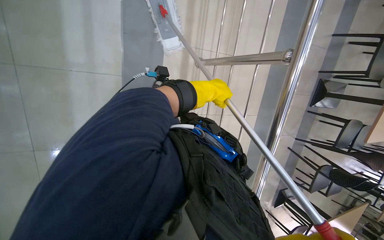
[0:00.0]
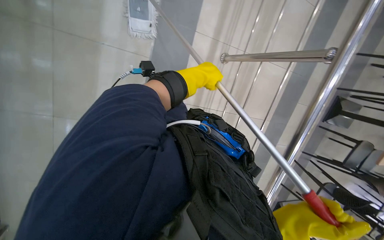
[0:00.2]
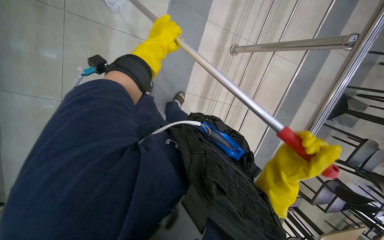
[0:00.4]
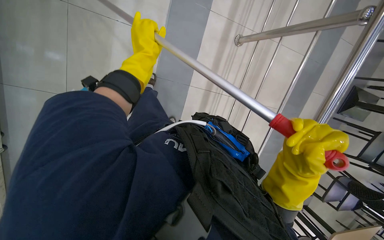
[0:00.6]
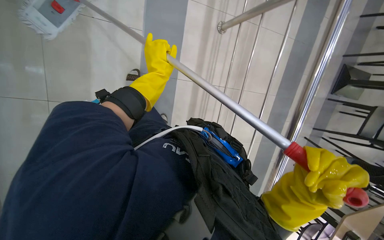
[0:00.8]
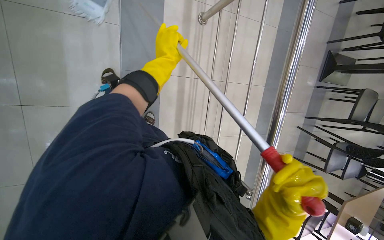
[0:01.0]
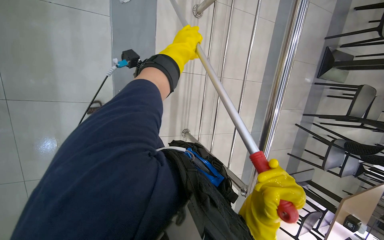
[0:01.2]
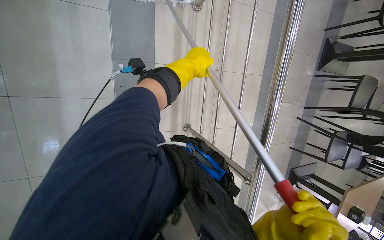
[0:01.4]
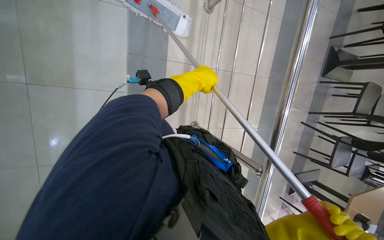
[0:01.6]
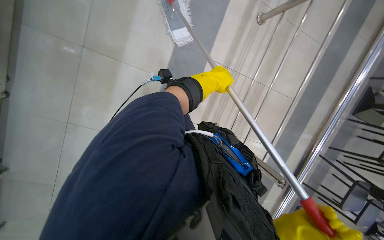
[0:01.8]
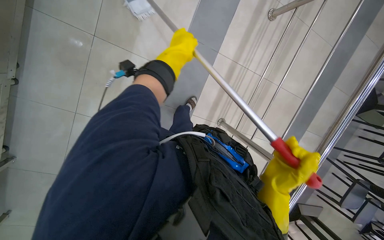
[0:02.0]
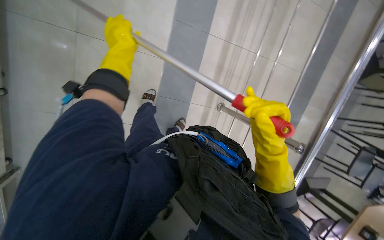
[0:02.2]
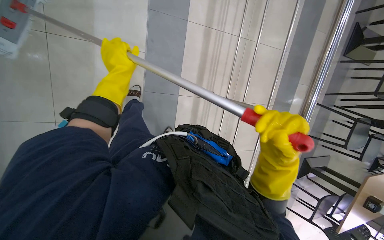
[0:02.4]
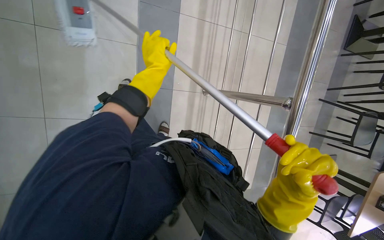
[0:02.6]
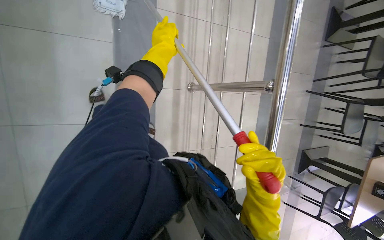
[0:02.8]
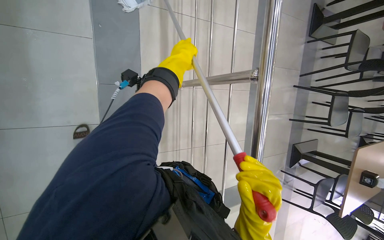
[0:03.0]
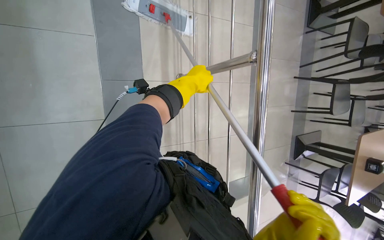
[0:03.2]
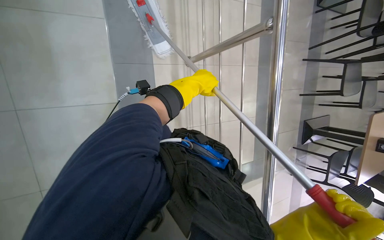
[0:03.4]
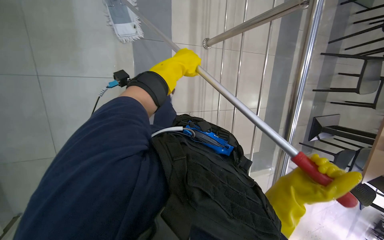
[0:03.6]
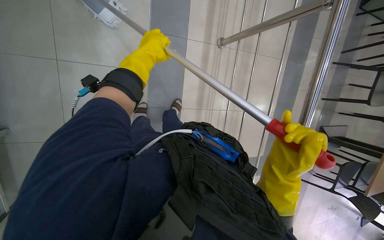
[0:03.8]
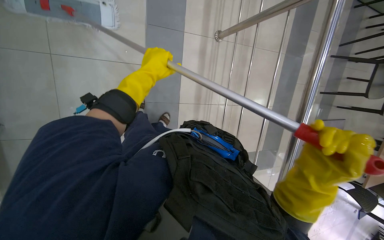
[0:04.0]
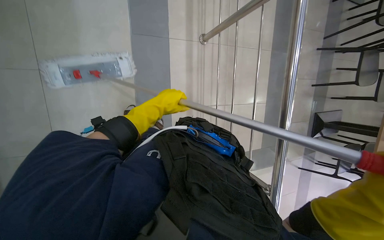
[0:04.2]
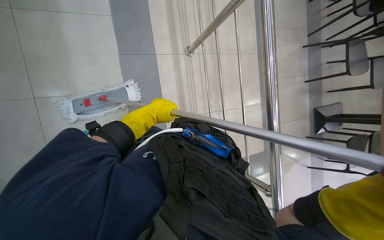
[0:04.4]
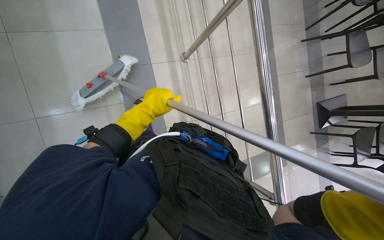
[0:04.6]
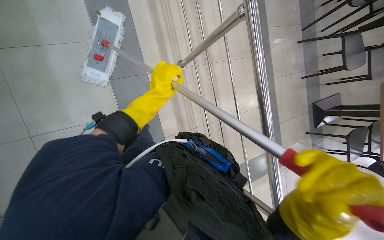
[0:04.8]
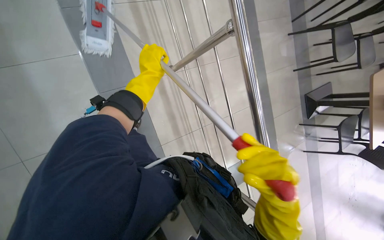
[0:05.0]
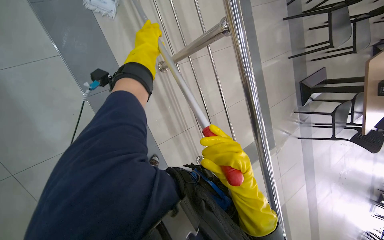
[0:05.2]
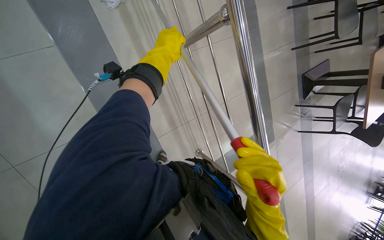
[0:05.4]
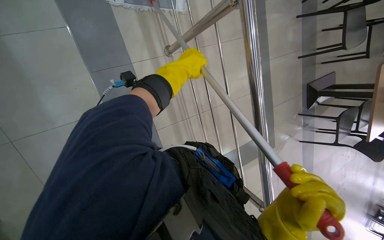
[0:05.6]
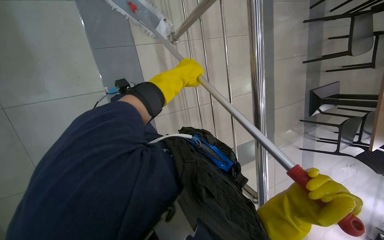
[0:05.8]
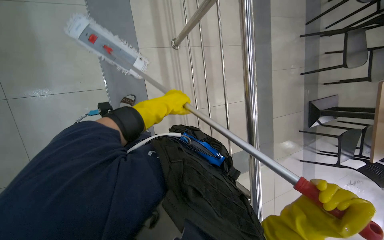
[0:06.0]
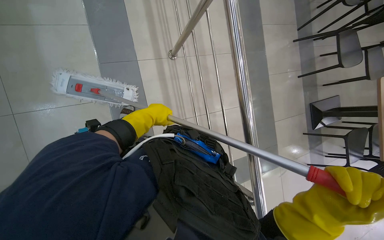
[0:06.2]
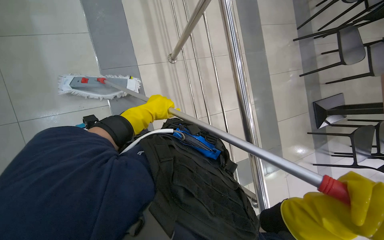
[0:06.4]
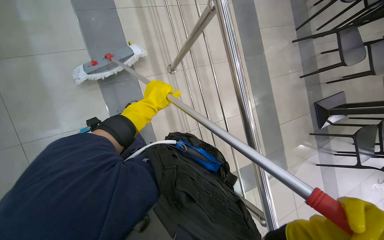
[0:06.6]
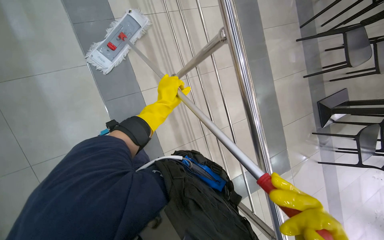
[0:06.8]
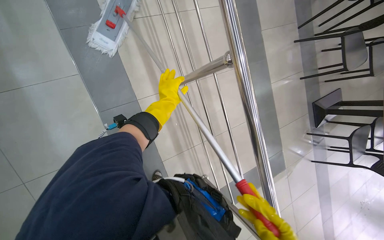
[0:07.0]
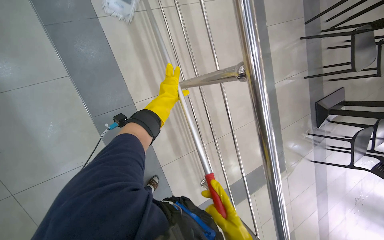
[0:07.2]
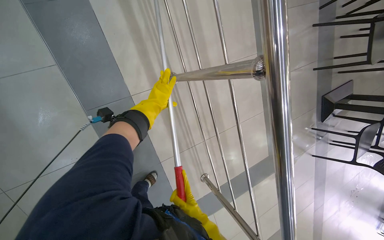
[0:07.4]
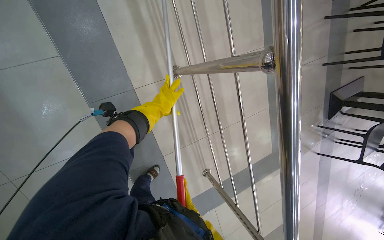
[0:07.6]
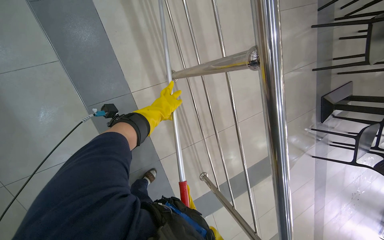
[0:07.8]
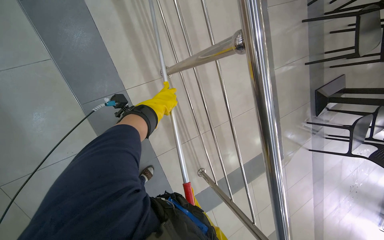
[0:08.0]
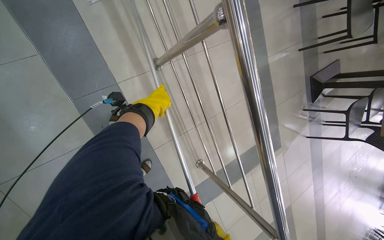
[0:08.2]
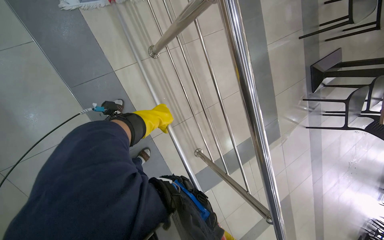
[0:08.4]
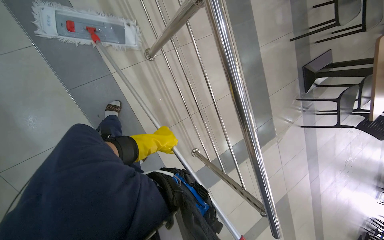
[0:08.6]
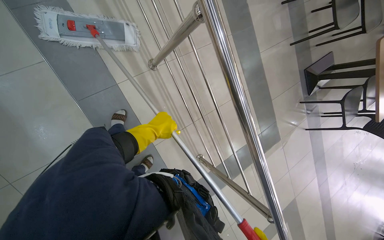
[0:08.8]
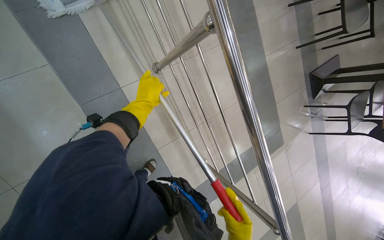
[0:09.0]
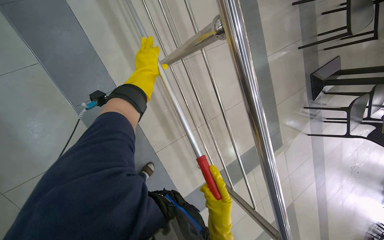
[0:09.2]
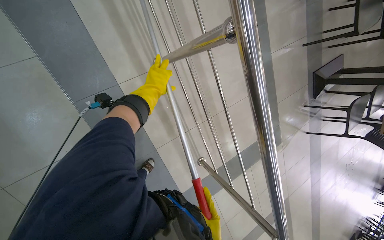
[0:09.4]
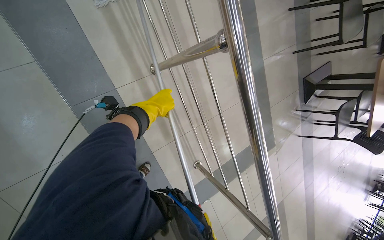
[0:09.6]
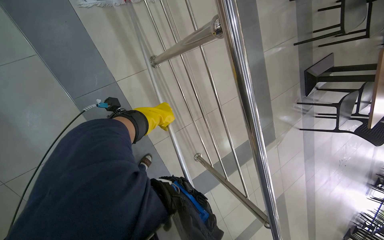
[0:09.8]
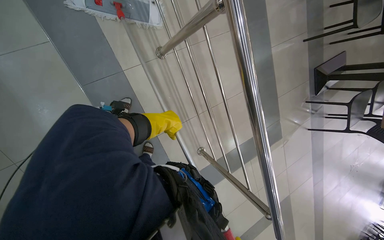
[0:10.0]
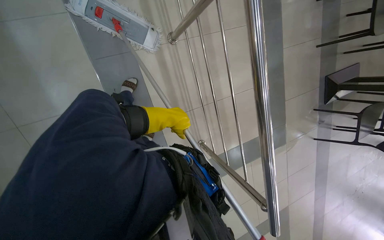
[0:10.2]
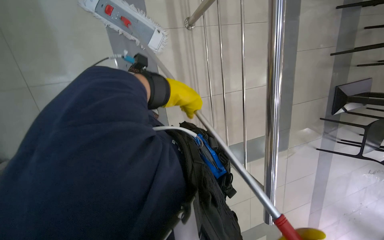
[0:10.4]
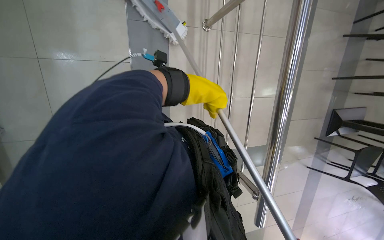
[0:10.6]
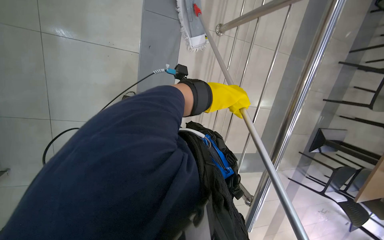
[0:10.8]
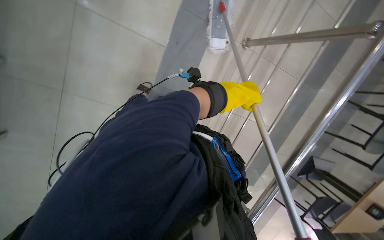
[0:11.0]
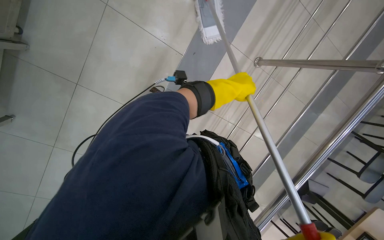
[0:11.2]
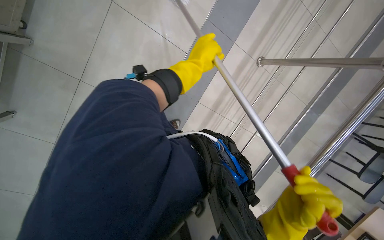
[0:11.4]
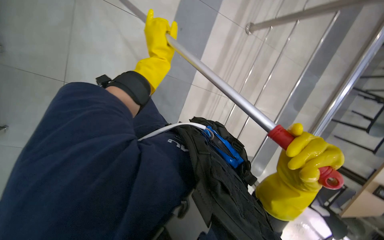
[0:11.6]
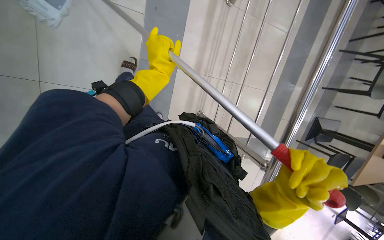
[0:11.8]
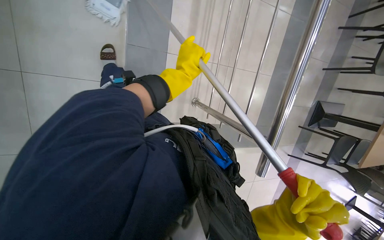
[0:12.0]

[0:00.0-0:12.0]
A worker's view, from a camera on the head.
Job: mopping floor.
The whole recording: Mopping cafeteria floor. The worker mops the cafeteria floor, periodically wringing the mop in the bucket.
0:00.0 to 0:01.6: The head travels about 60 cm.
0:01.6 to 0:03.0: The left hand reaches about 30 cm to the left, then returns.
0:03.0 to 0:04.4: The left hand moves down the picture and to the left, roughly 50 cm.
0:04.4 to 0:06.0: The left hand reaches some 40 cm up the picture, then returns.
0:07.6 to 0:09.0: The left hand moves roughly 30 cm down the picture and comes back.
0:09.0 to 0:10.4: The left hand travels farther from the camera and back again, about 10 cm each way.

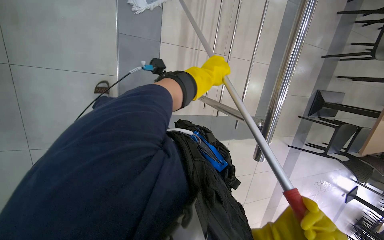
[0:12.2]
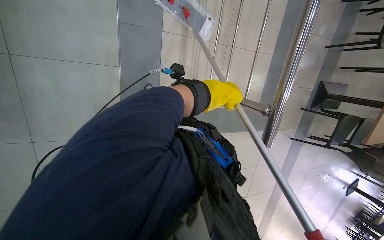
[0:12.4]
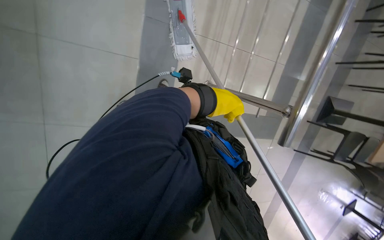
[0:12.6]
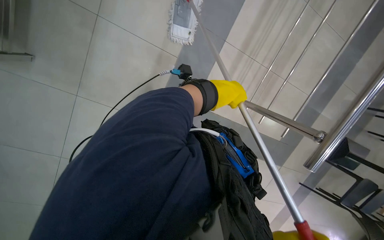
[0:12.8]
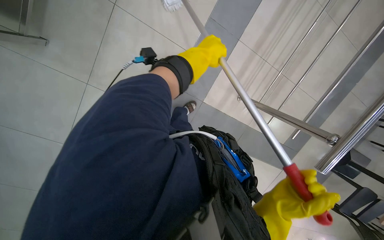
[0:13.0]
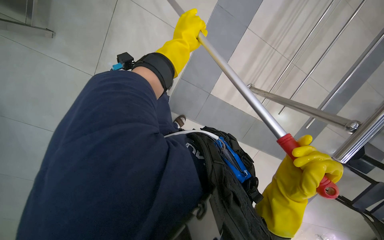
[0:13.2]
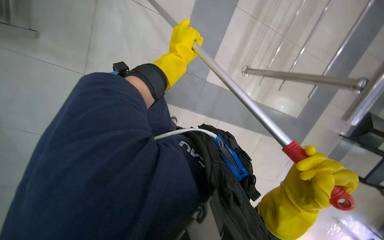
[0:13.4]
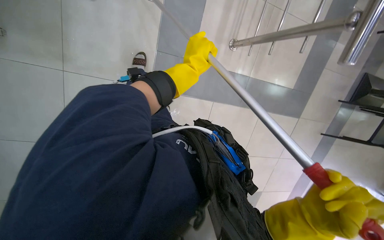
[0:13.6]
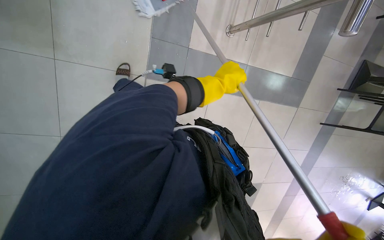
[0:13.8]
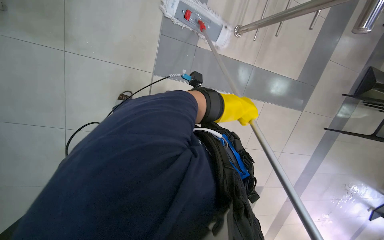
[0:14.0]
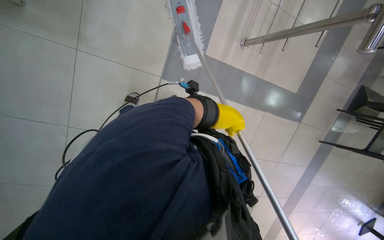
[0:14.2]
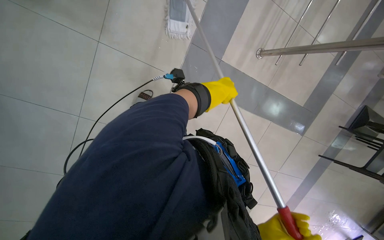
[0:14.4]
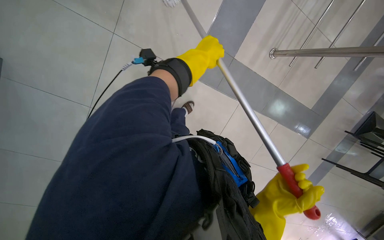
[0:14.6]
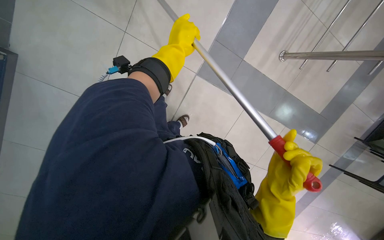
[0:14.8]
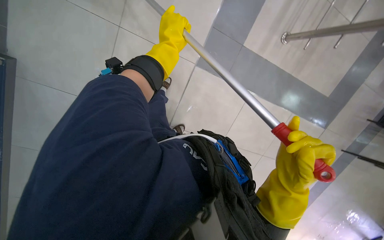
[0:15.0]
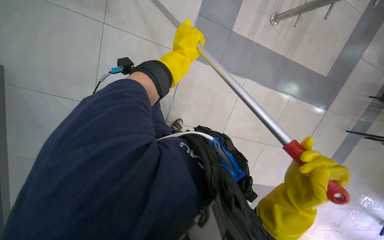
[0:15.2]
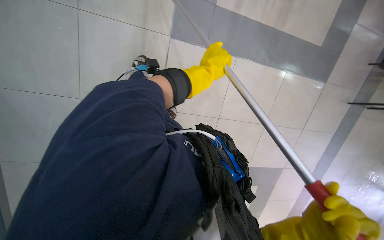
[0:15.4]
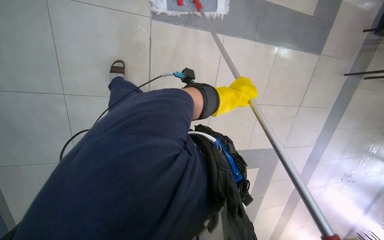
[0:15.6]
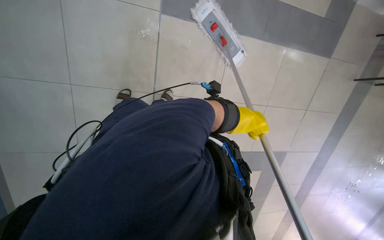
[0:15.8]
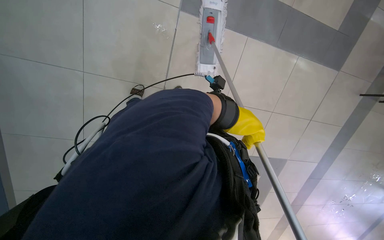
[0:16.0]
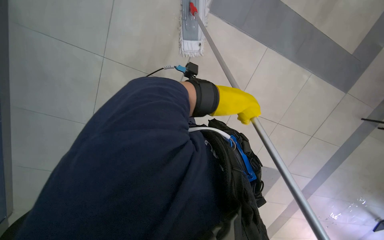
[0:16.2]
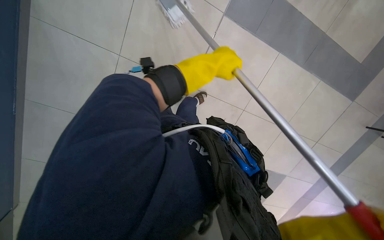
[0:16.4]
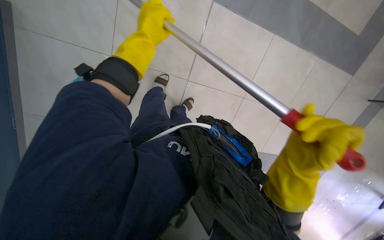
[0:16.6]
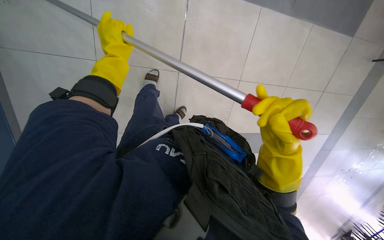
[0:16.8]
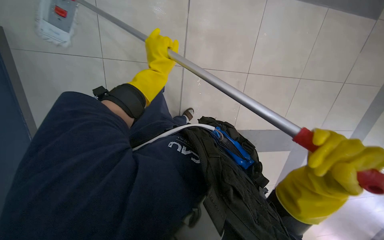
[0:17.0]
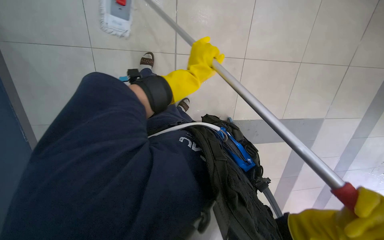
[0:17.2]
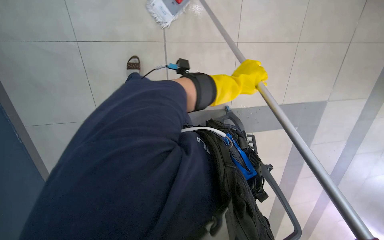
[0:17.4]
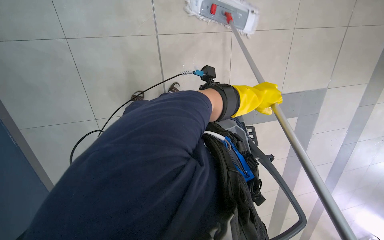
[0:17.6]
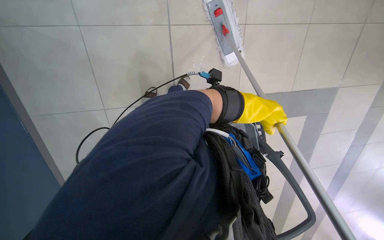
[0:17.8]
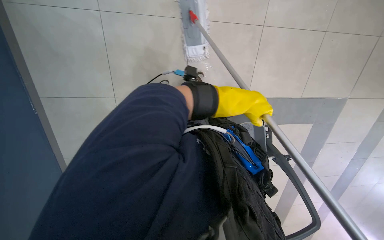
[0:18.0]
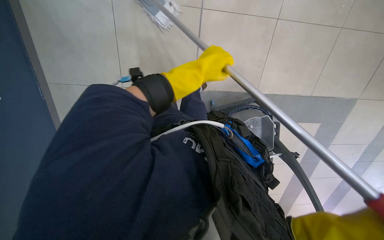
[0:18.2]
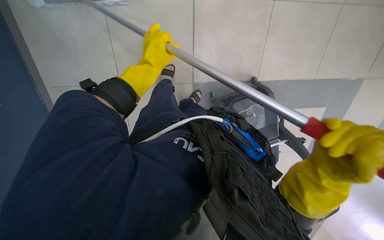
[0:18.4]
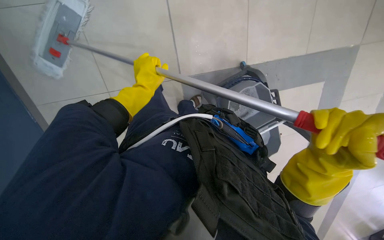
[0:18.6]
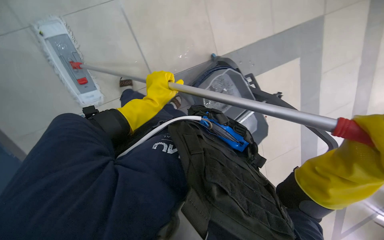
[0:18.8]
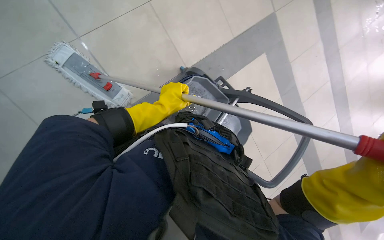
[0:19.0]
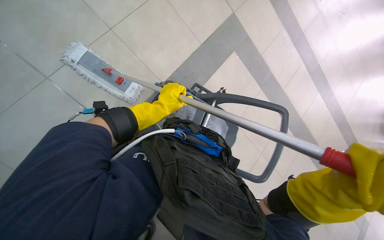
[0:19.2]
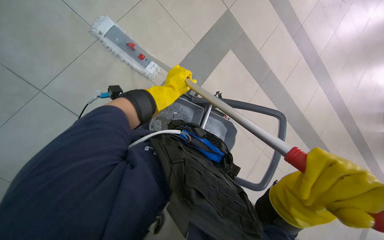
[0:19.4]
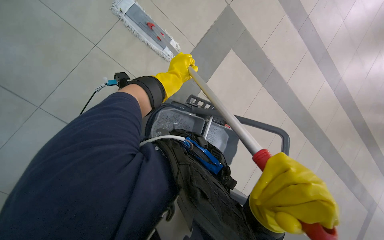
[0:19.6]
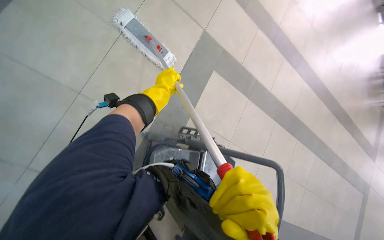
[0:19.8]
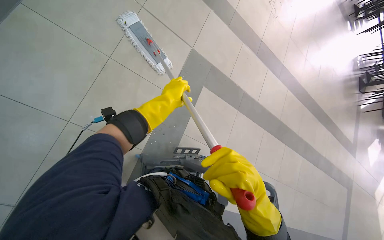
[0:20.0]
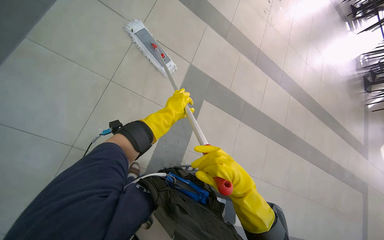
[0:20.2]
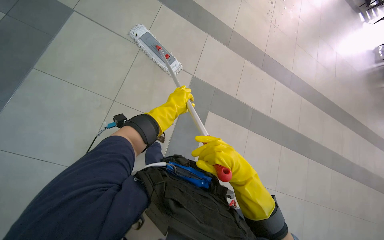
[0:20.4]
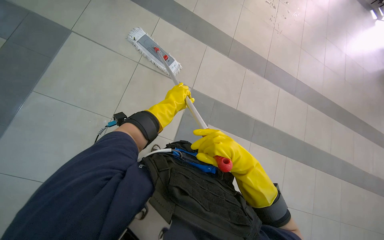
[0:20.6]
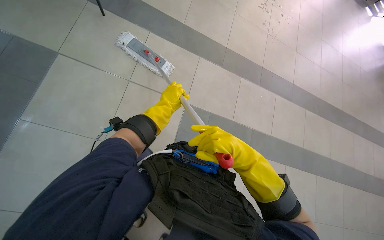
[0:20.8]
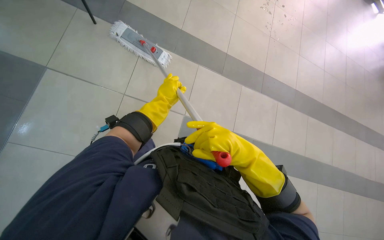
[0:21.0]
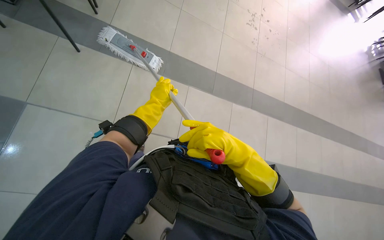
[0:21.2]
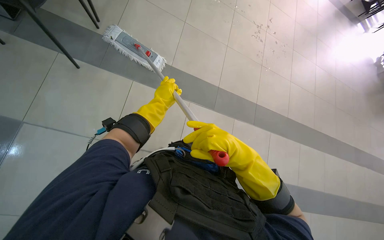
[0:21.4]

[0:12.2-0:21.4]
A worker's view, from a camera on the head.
Job: mopping floor.
The whole recording: Mopping cafeteria floor. The worker mops the cafeteria floor, periodically wringing the mop in the bucket.
0:12.2 to 0:13.8: The left hand travels to the left and back again, roughly 20 cm each way.
0:13.8 to 0:15.2: The left hand travels to the left by about 35 cm.
0:15.2 to 0:16.8: The camera travels some 40 cm.
